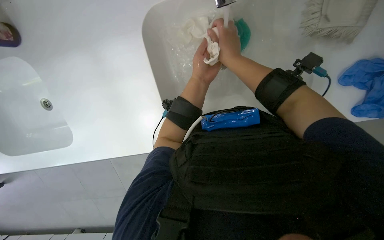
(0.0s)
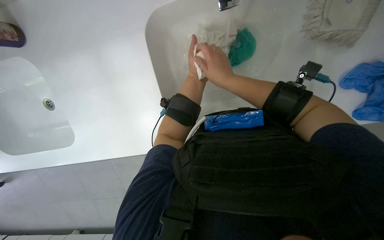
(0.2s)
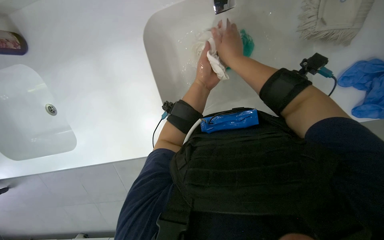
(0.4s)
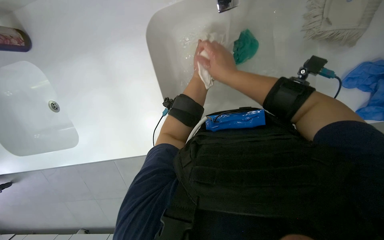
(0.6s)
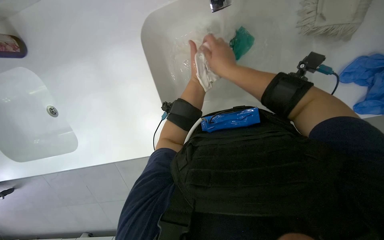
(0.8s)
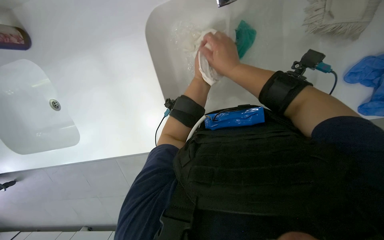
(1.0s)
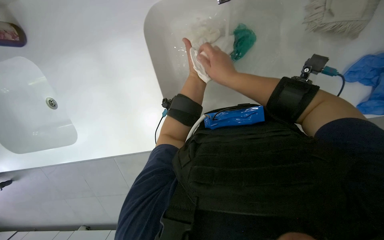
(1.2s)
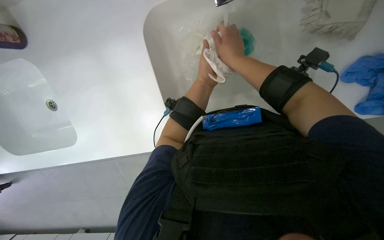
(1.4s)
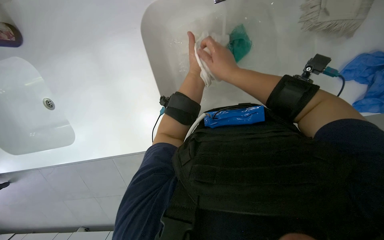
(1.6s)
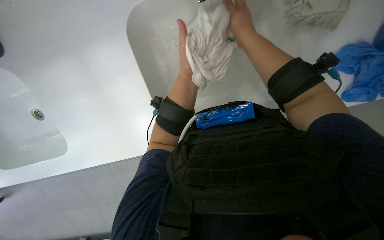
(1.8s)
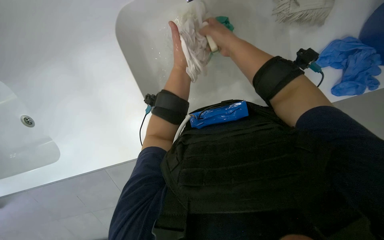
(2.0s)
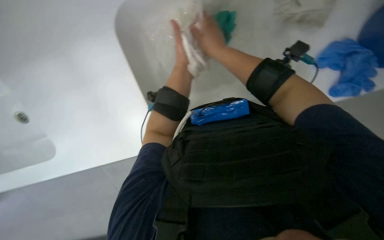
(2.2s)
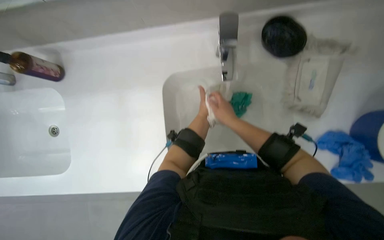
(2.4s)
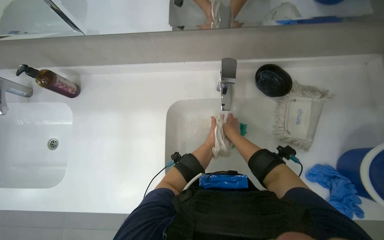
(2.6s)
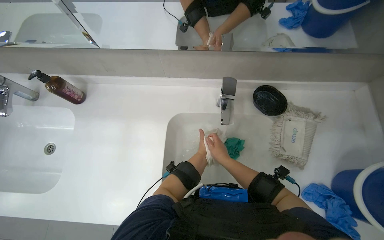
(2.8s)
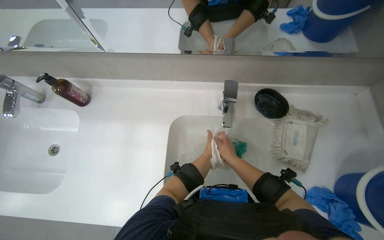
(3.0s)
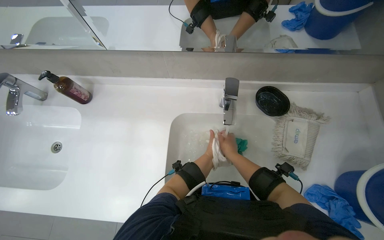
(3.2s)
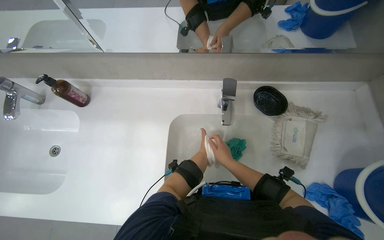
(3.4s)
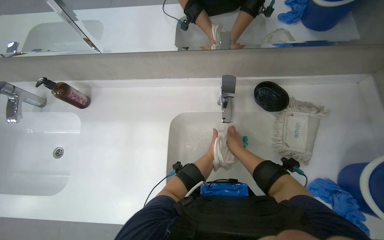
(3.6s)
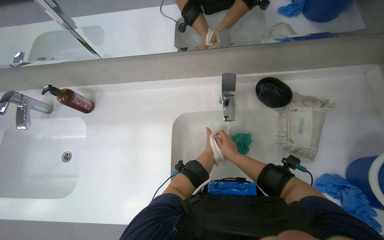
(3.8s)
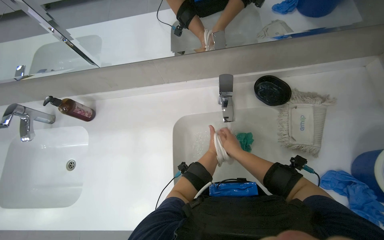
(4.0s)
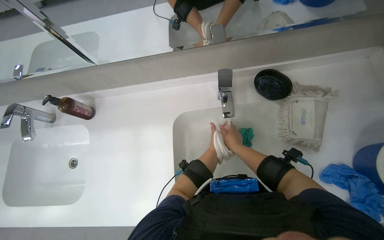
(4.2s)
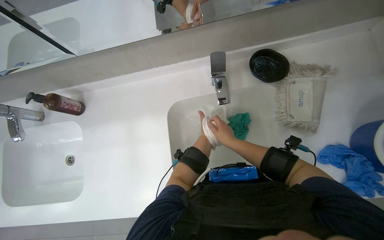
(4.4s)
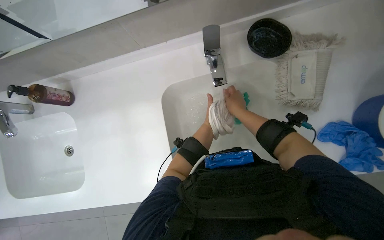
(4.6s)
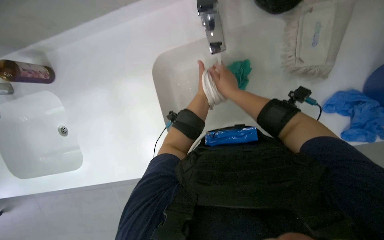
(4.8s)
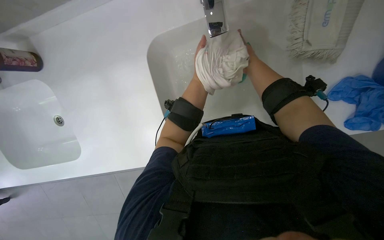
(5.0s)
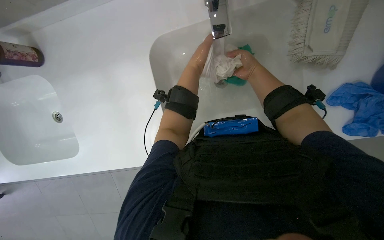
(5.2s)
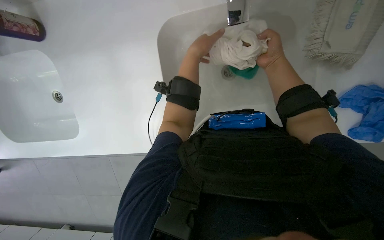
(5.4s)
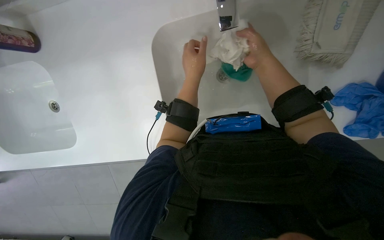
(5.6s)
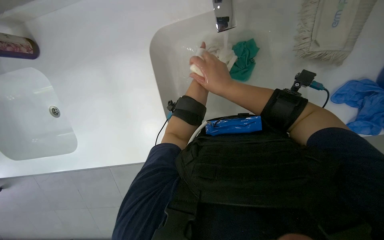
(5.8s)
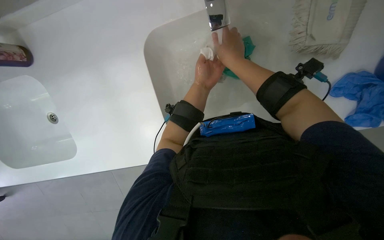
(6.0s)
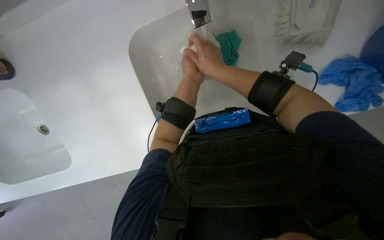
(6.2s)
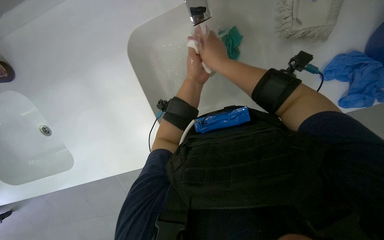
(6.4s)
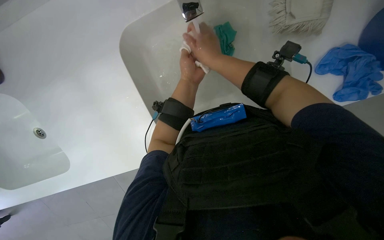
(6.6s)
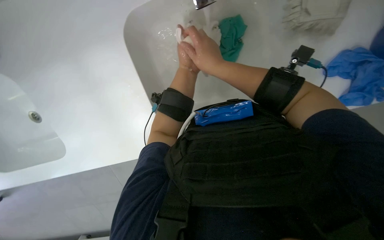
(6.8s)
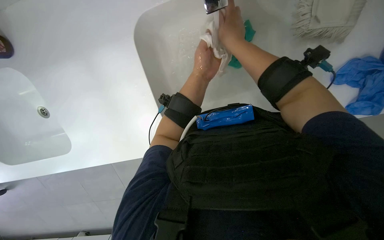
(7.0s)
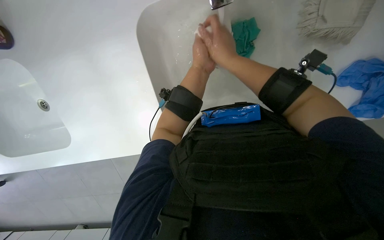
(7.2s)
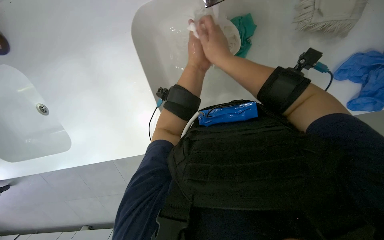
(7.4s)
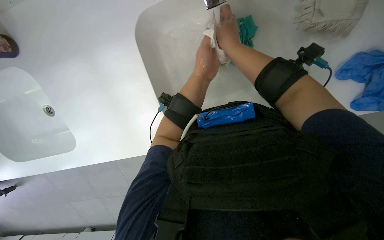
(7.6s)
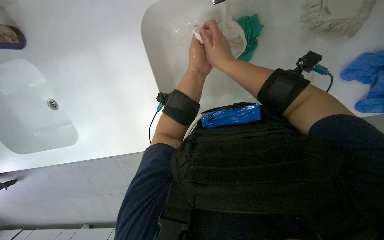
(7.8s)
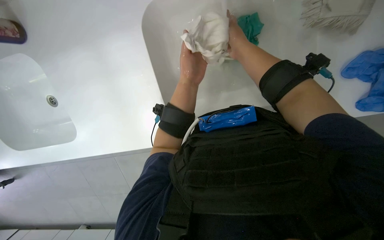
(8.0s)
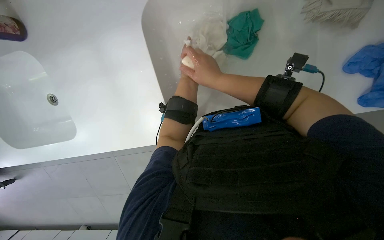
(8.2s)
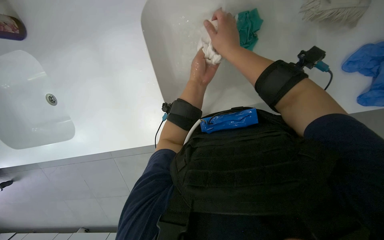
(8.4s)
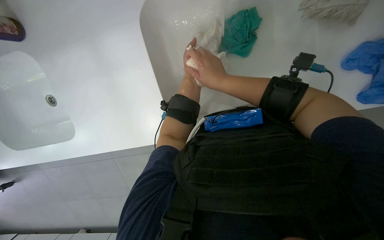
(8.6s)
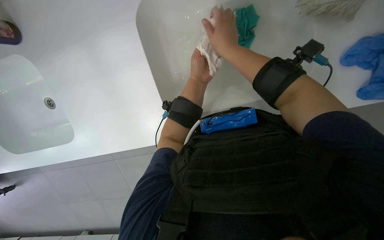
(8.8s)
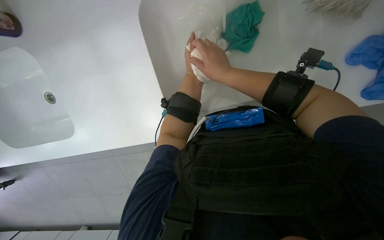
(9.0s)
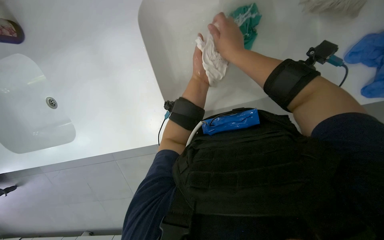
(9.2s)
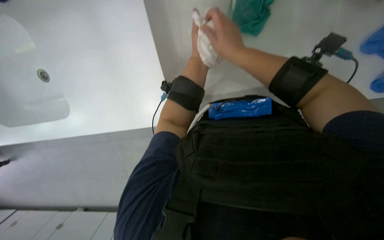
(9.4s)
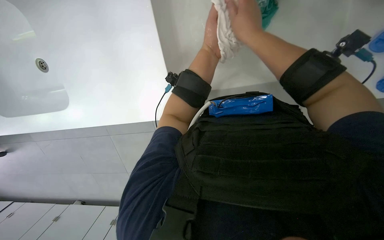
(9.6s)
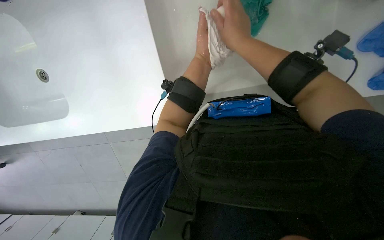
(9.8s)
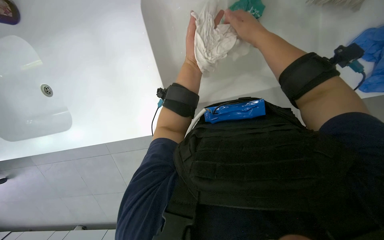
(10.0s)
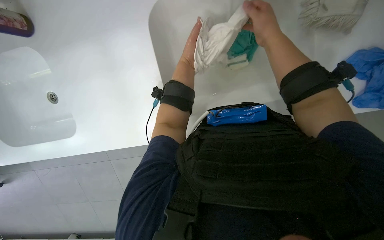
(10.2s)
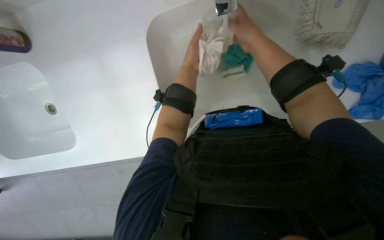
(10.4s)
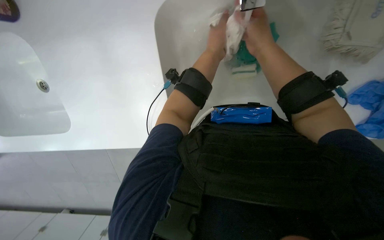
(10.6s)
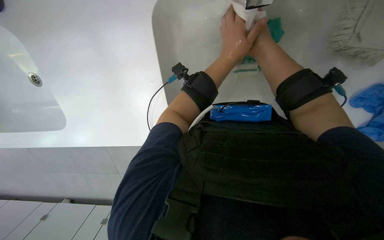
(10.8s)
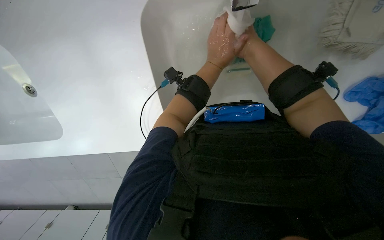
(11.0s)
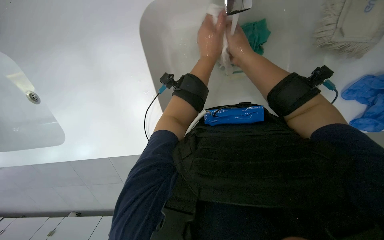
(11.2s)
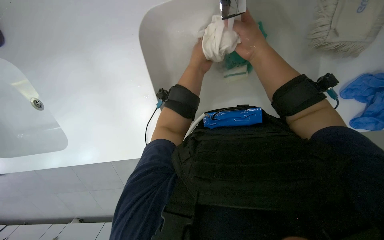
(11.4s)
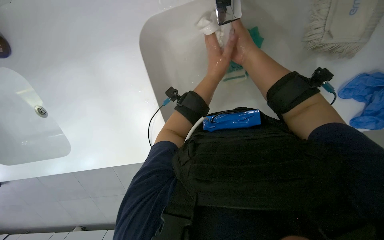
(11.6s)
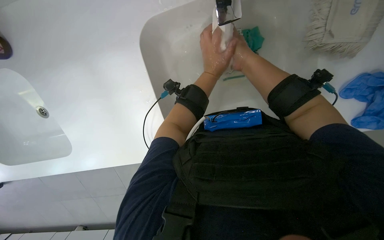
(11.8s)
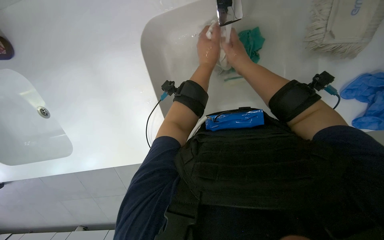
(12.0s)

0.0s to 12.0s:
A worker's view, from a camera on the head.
Job: preparing cleaning supplies.
The whole recording: Washing cleaning cloths and sponge. The worker washes cleaning cloths and a sponge in the sink.
1.6s to 3.0s: The camera pitches upward, by some 40 degrees.
4.4s to 6.0s: The view tilts roughly 25 degrees downward.

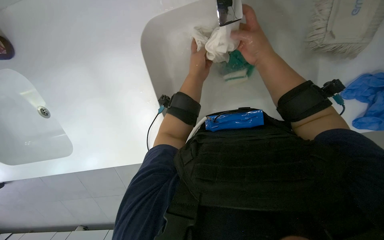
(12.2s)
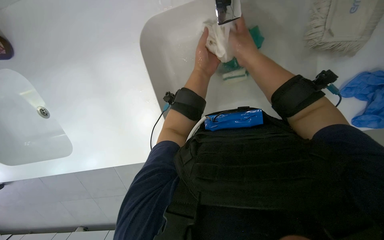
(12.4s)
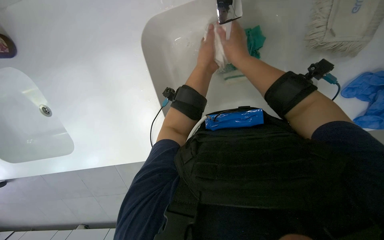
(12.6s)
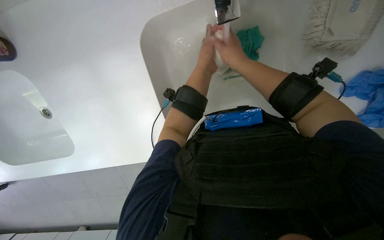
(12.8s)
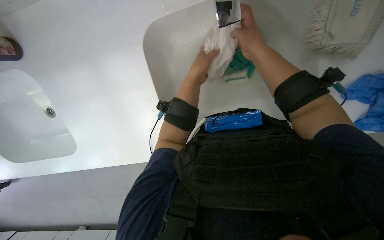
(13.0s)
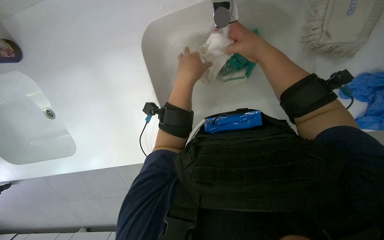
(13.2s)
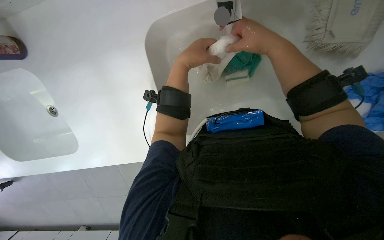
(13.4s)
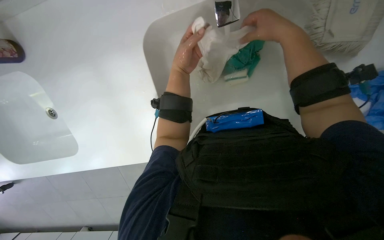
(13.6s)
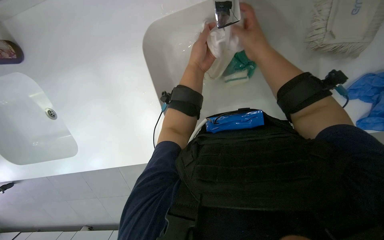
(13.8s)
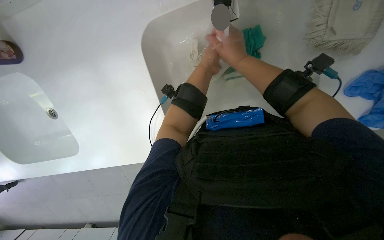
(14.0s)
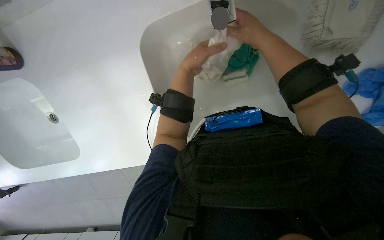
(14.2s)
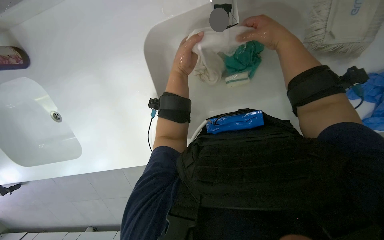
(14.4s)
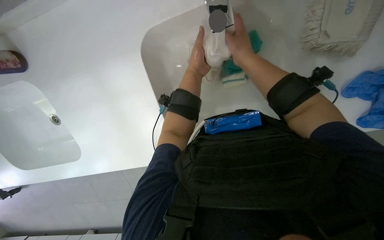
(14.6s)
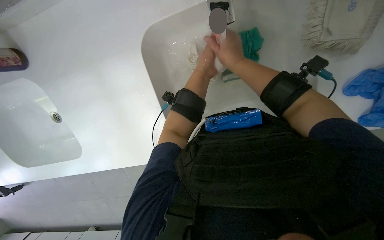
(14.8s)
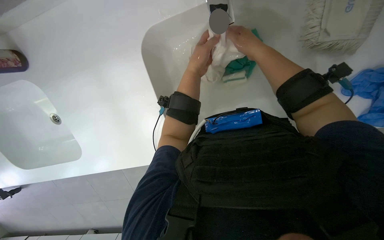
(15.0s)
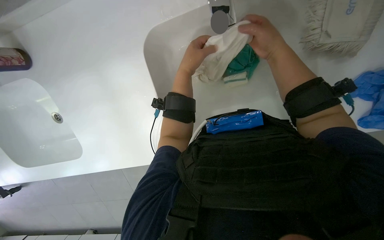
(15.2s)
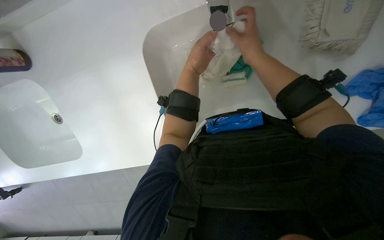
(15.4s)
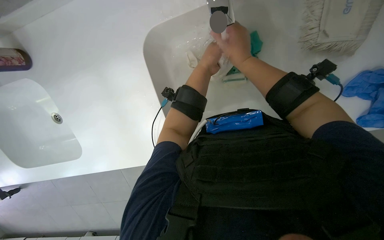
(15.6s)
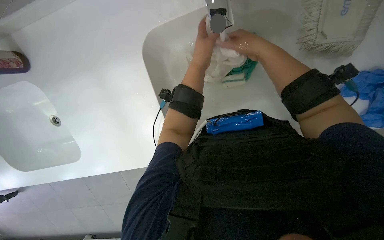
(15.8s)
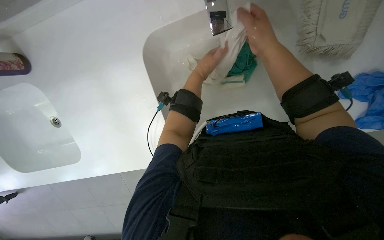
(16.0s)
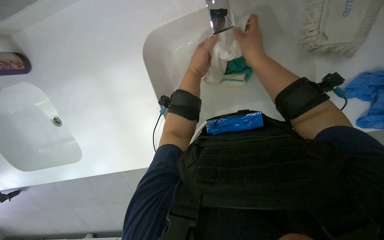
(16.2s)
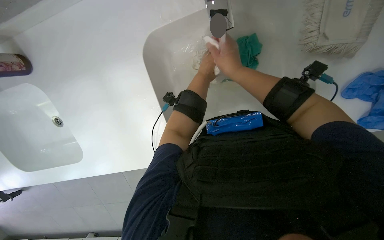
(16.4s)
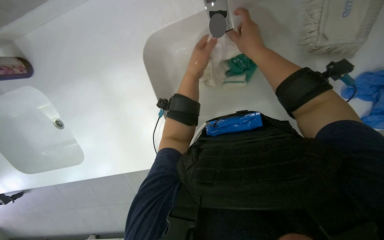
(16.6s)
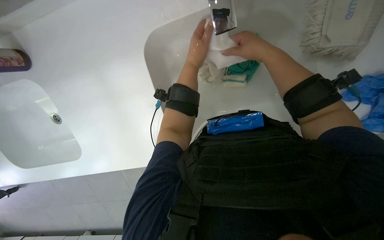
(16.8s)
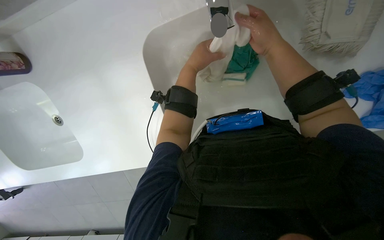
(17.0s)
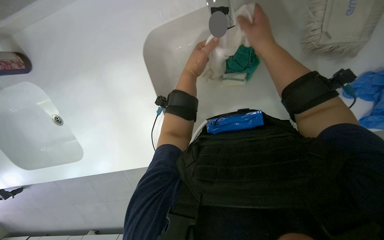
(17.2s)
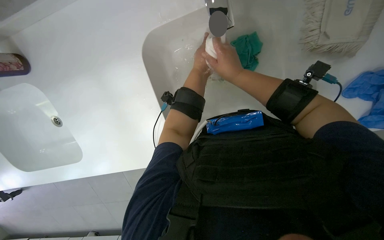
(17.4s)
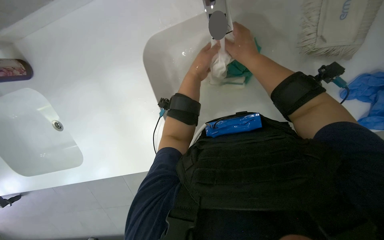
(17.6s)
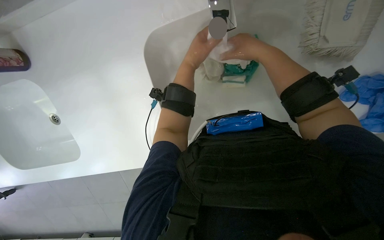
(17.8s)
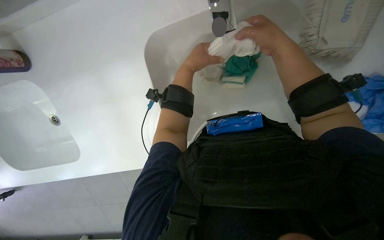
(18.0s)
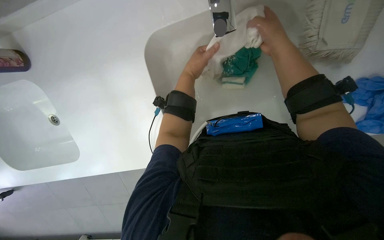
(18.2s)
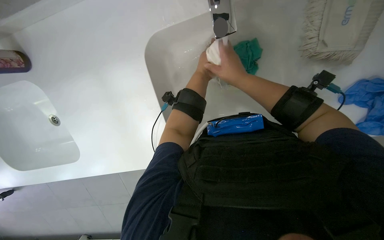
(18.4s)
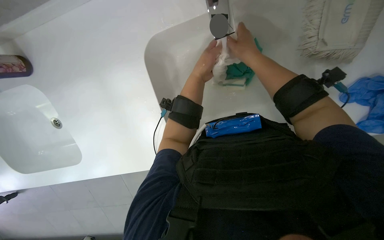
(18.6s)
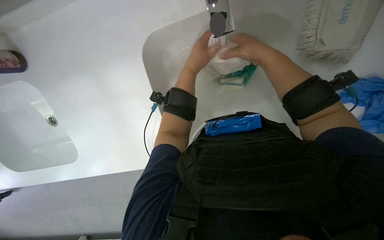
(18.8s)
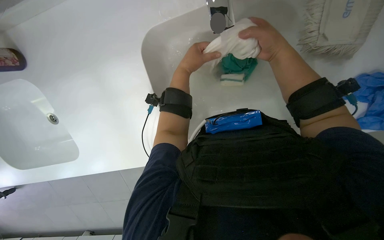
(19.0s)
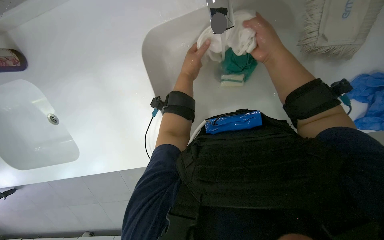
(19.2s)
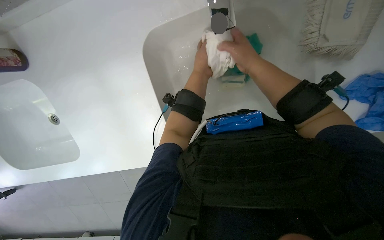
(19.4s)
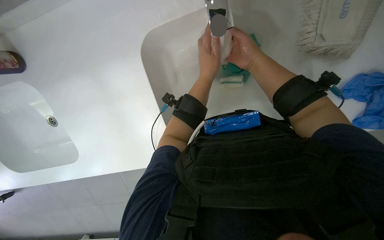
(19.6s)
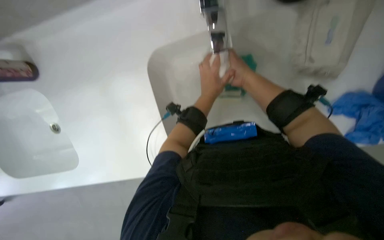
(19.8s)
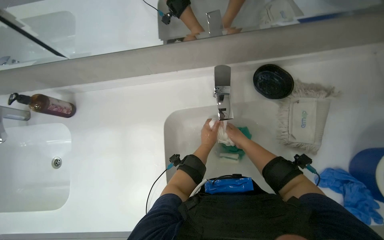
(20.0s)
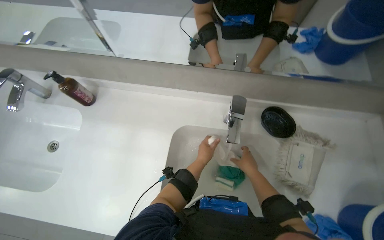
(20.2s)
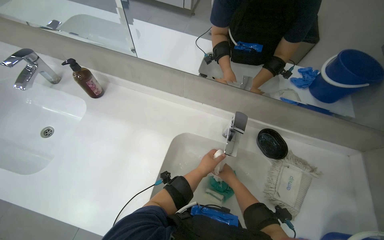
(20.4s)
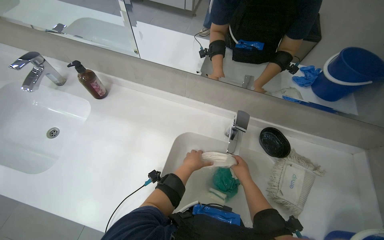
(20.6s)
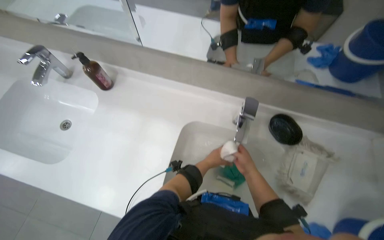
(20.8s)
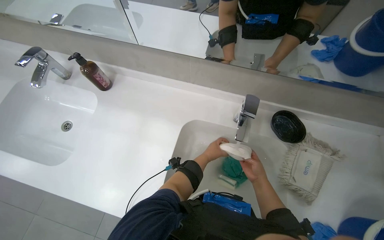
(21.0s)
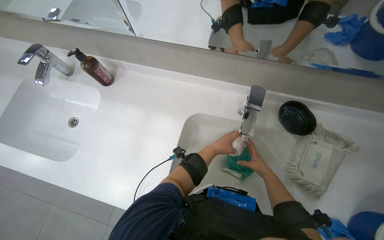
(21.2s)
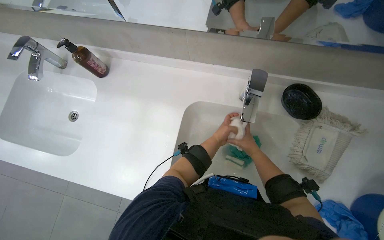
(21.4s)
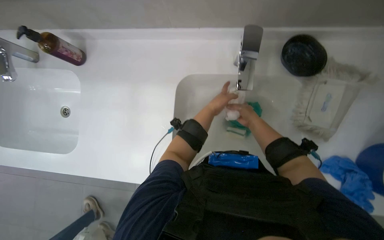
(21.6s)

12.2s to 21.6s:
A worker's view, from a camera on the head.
Job: preparing cleaning supplies.
The whole recording: Washing cleaning cloths and sponge. The worker washes cleaning cloths and a sponge in the sink.
18.4s to 20.0s: The view tips upward by about 30 degrees.
